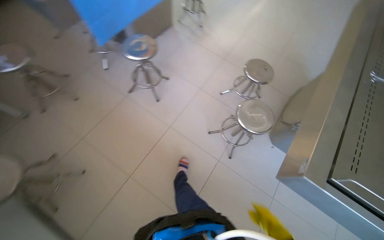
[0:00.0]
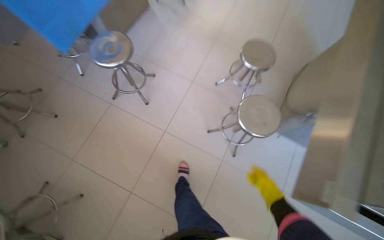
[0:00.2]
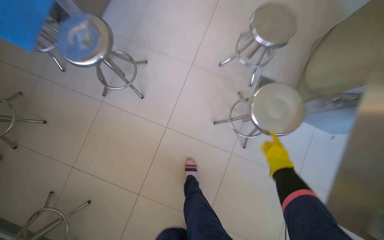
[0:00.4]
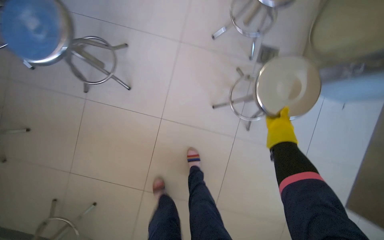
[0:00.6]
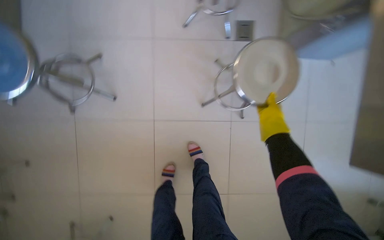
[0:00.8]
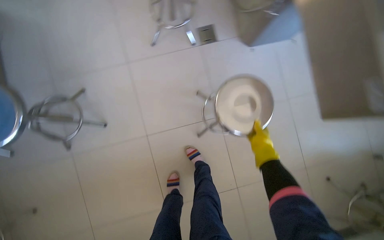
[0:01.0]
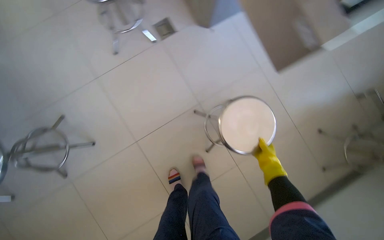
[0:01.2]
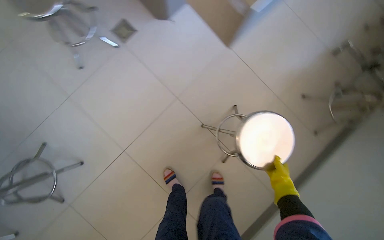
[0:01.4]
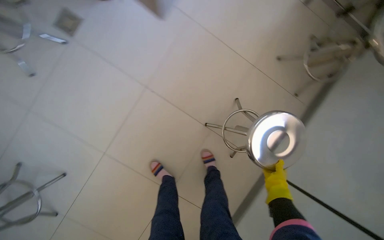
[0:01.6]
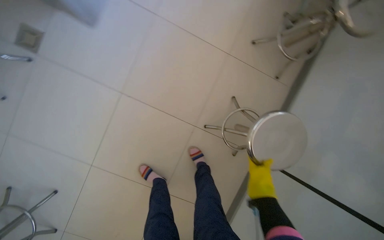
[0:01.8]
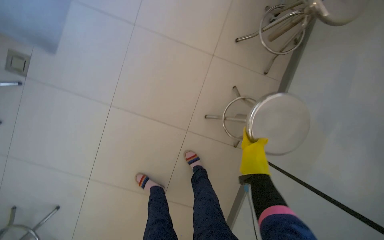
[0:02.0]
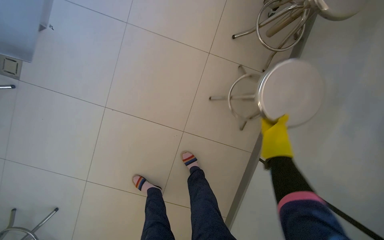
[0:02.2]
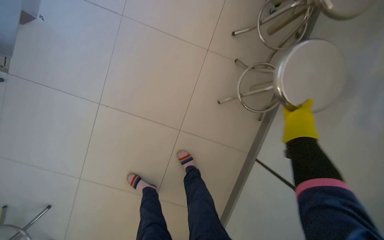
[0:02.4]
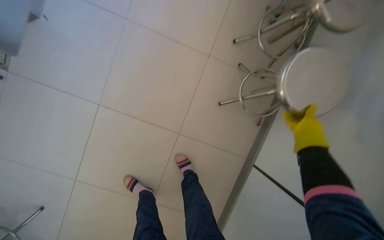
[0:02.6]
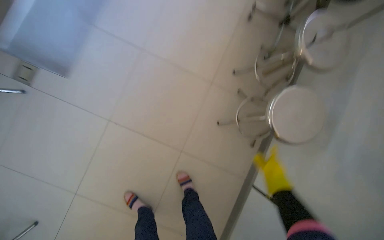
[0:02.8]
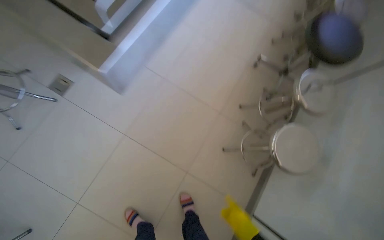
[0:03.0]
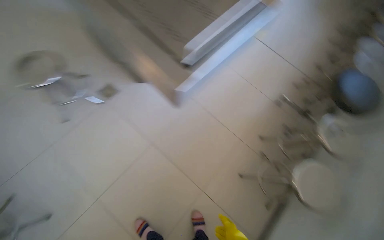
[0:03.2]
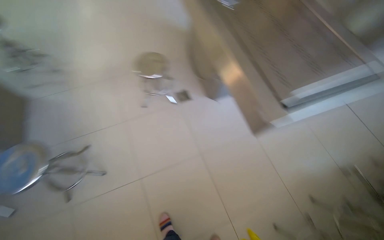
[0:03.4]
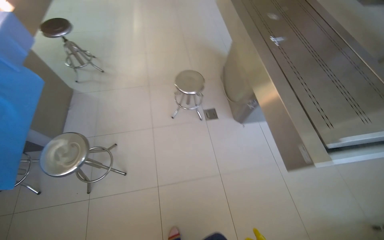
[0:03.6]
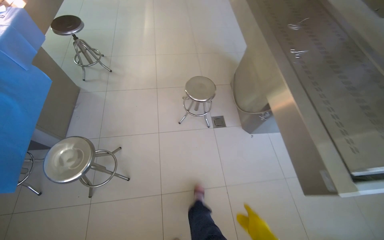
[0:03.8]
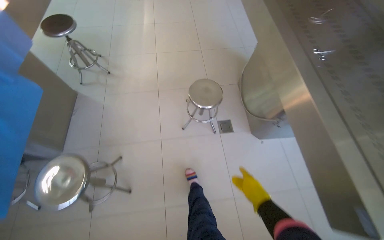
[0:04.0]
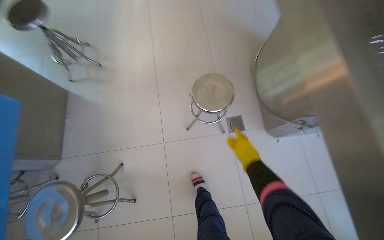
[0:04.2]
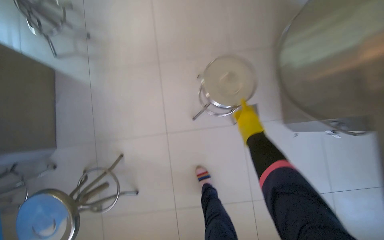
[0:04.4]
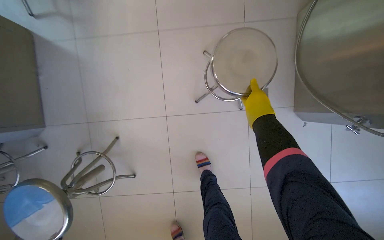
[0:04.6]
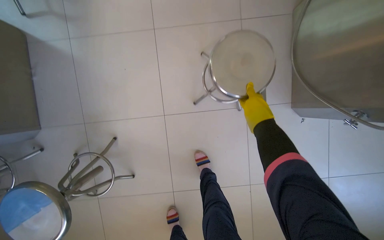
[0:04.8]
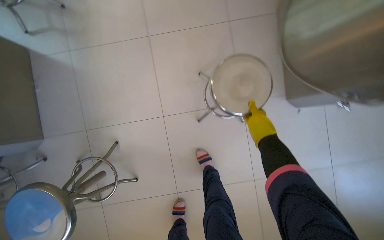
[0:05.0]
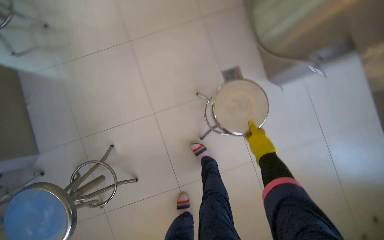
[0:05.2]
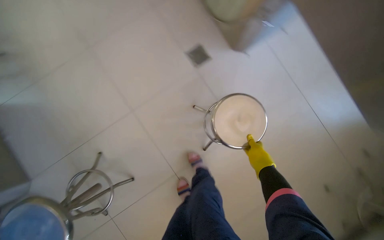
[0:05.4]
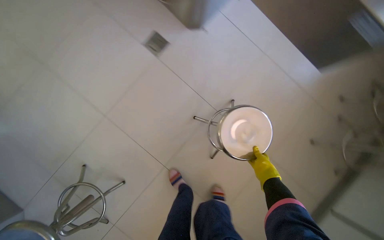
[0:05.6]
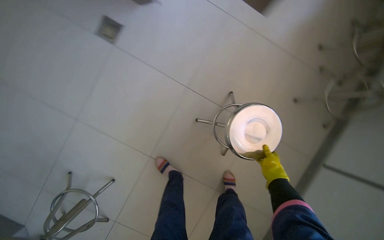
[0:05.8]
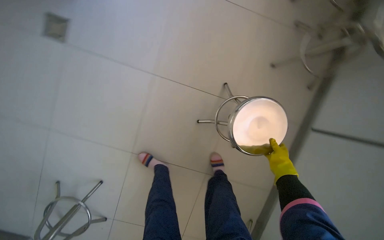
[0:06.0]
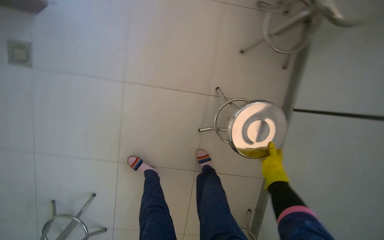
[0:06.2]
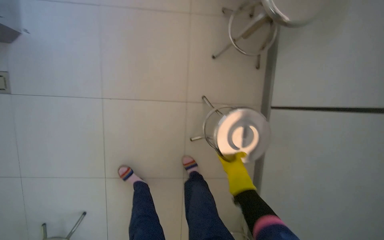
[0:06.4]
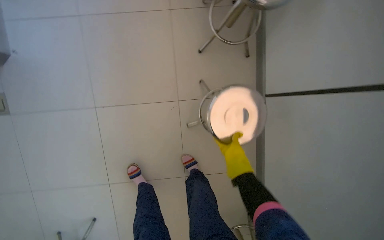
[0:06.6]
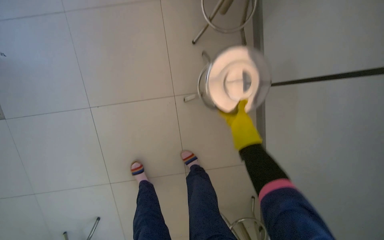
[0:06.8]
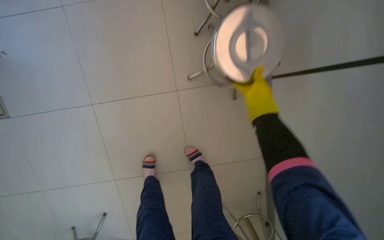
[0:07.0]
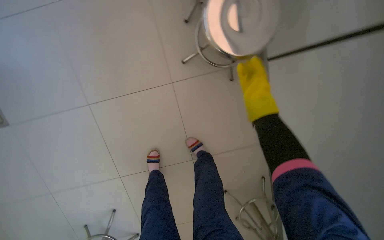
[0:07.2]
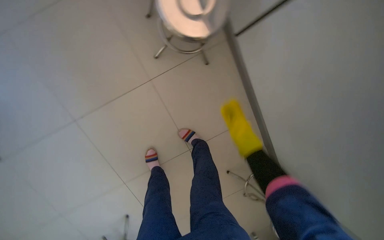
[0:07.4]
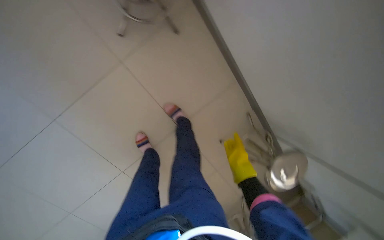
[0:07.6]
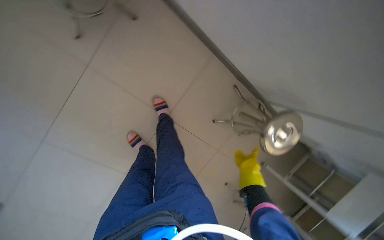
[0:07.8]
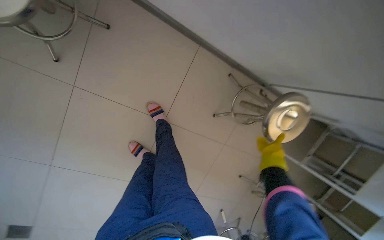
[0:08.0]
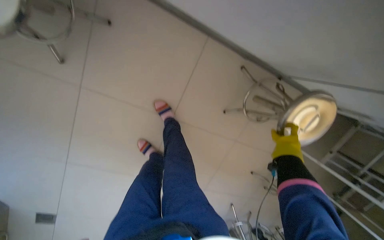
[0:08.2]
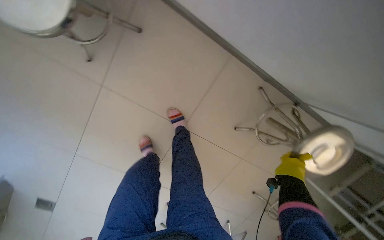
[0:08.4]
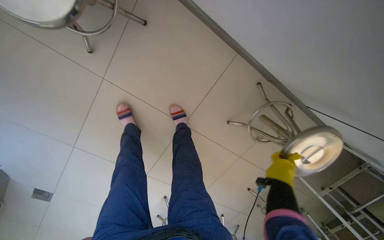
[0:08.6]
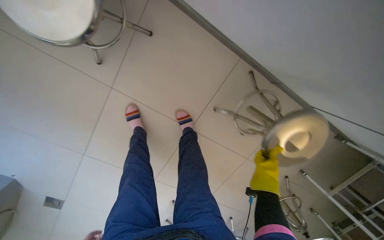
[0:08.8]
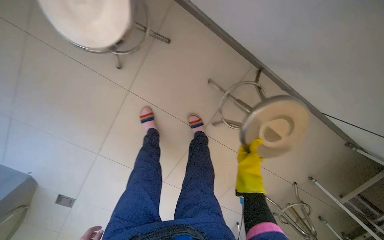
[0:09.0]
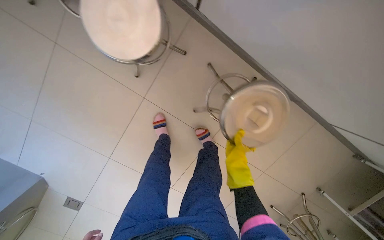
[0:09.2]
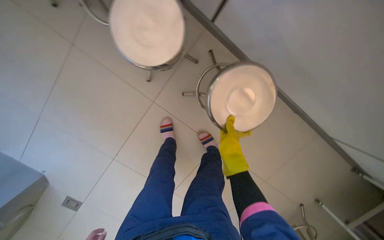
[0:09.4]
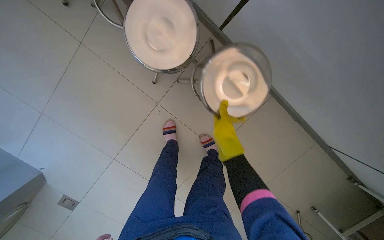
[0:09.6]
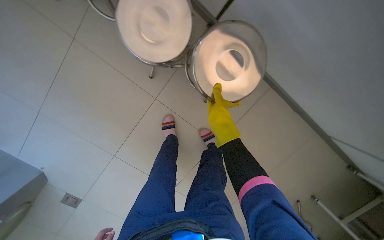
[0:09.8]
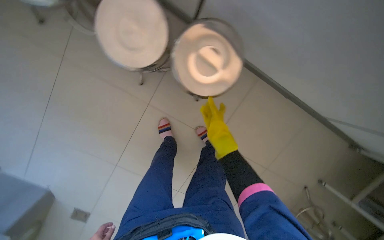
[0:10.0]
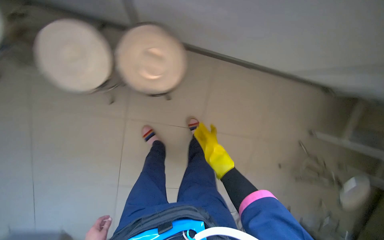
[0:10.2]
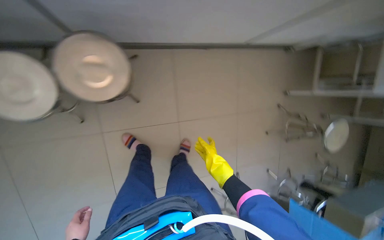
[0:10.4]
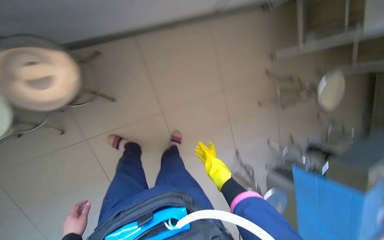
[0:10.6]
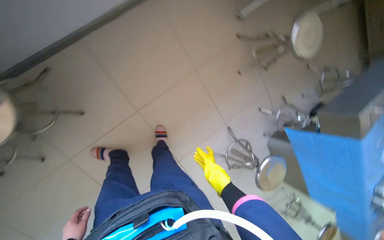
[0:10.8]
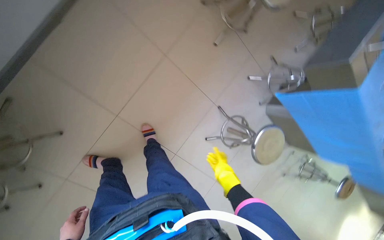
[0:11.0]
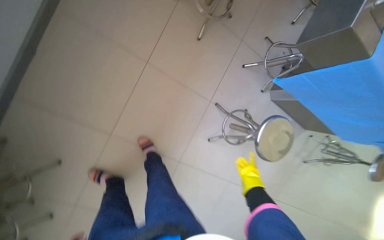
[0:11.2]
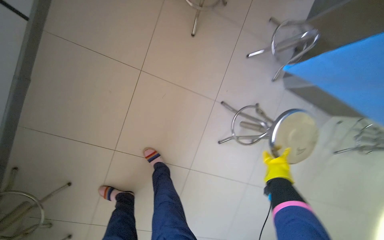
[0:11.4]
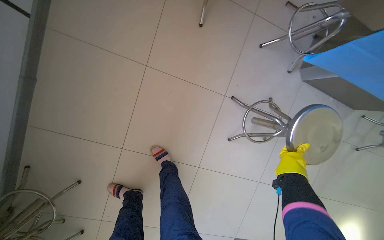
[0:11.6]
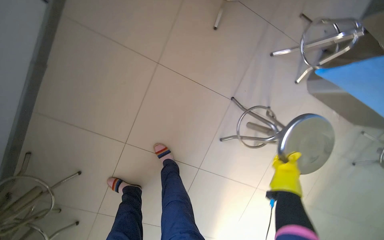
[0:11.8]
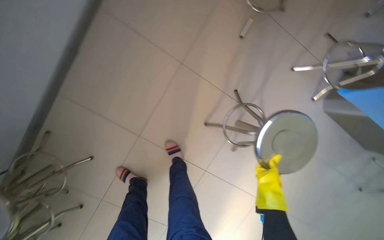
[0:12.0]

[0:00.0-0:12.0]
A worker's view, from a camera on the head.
Job: organizing items.
The whole recording: Stacking metal stools. The worker stacks metal stools in the room.
0:00.0 to 0:01.6: The wearer moves roughly 50 cm. The camera pitches downward, by about 40 degrees. The scene rotates counterclockwise by about 90 degrees.
0:01.6 to 0:03.0: The view tilts roughly 15 degrees upward. The right hand shifts approximately 20 cm nearer to the camera, and moves approximately 20 cm up the picture and comes back.
0:03.0 to 0:04.4: The camera is carried about 1 m. The head rotates roughly 50 degrees to the left.
0:04.4 to 0:06.0: The camera is carried roughly 80 cm. The view tips downward by approximately 15 degrees. The scene turns approximately 65 degrees counterclockwise in the picture.
0:06.0 to 0:07.6: The wearer moves roughly 50 cm. Everything in view rotates some 55 degrees counterclockwise.
0:09.0 to 0:10.4: The scene turns some 40 degrees counterclockwise in the picture.
0:10.4 to 0:12.0: The head travels some 70 cm. The camera sweeps to the left, by approximately 20 degrees. The view tilts some 20 degrees downward. Everything in view rotates roughly 45 degrees counterclockwise.

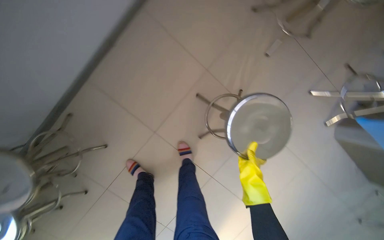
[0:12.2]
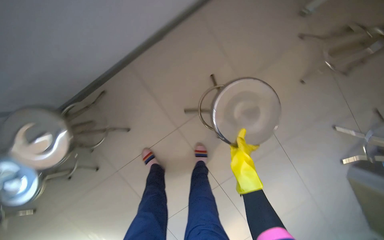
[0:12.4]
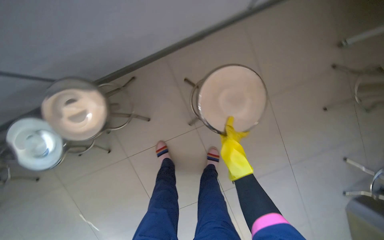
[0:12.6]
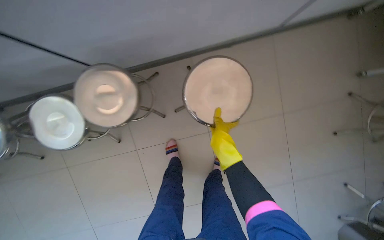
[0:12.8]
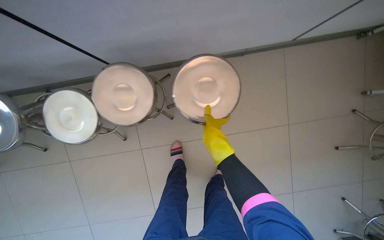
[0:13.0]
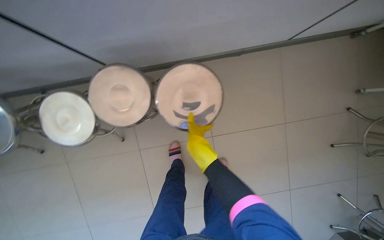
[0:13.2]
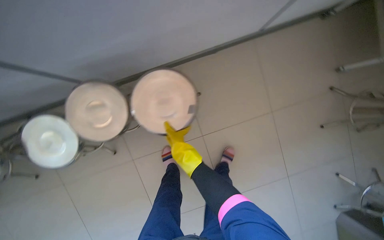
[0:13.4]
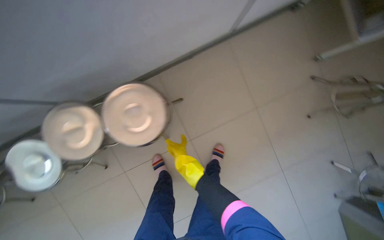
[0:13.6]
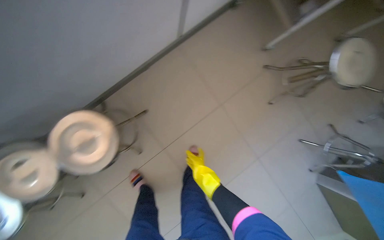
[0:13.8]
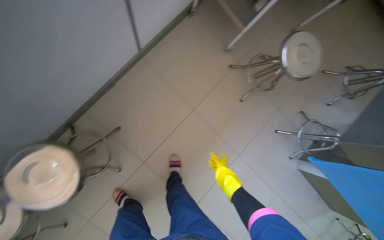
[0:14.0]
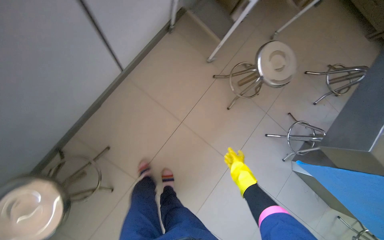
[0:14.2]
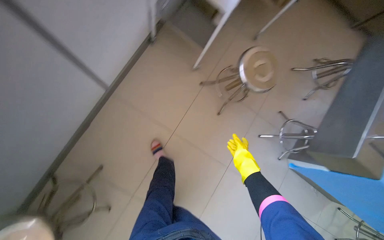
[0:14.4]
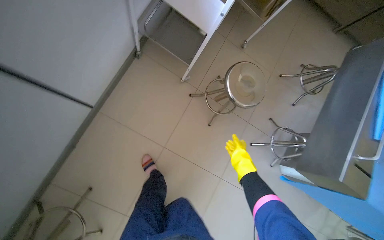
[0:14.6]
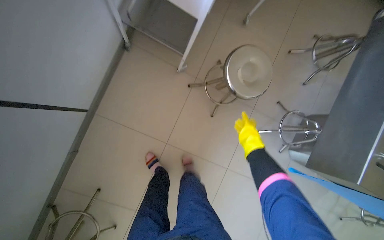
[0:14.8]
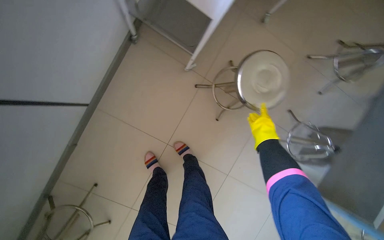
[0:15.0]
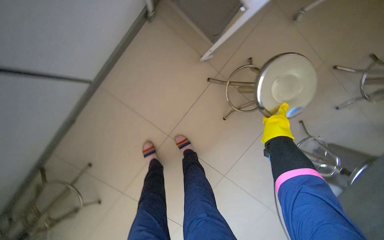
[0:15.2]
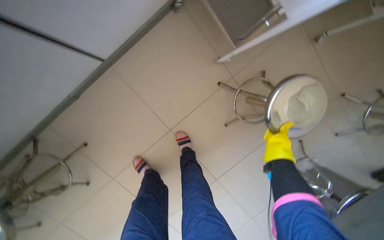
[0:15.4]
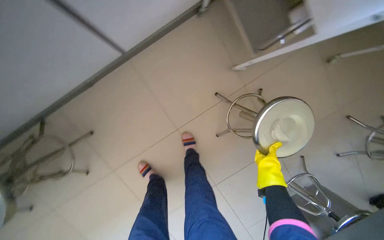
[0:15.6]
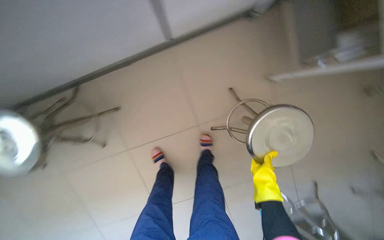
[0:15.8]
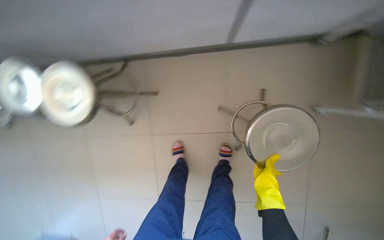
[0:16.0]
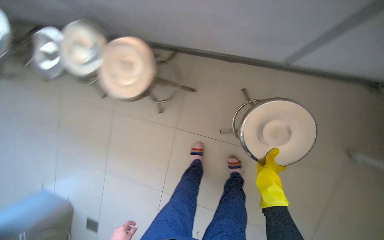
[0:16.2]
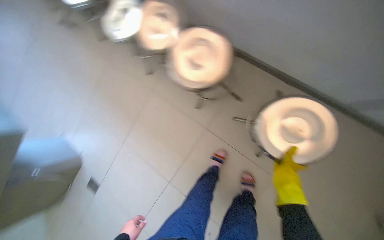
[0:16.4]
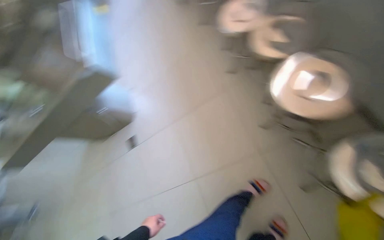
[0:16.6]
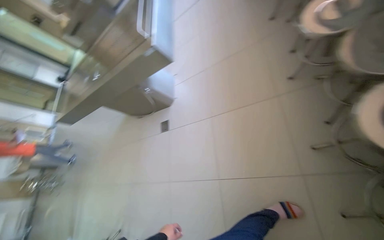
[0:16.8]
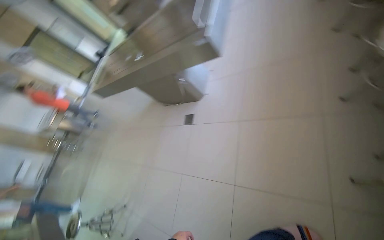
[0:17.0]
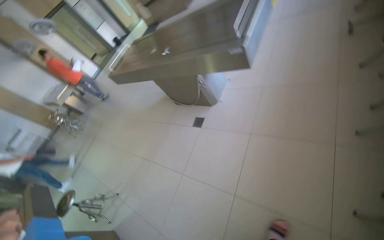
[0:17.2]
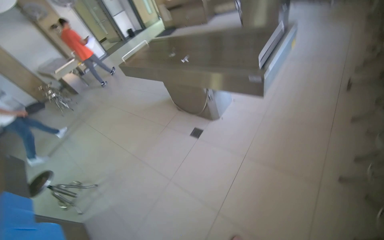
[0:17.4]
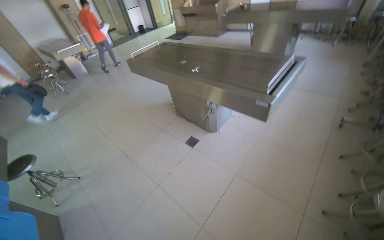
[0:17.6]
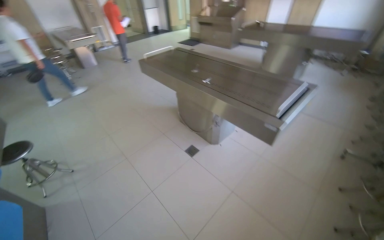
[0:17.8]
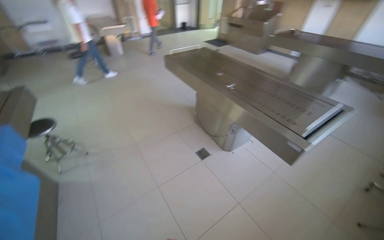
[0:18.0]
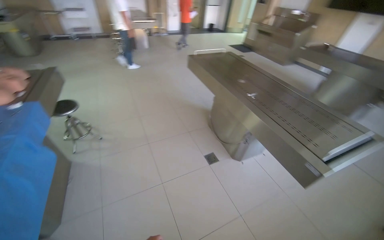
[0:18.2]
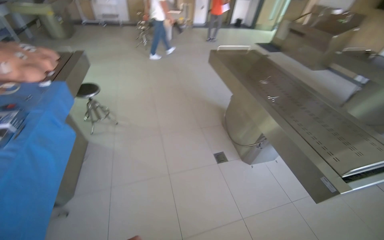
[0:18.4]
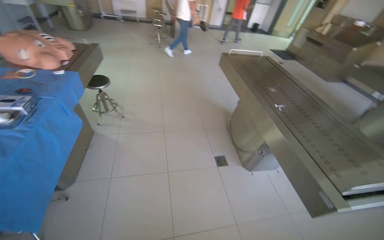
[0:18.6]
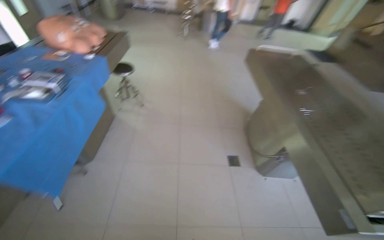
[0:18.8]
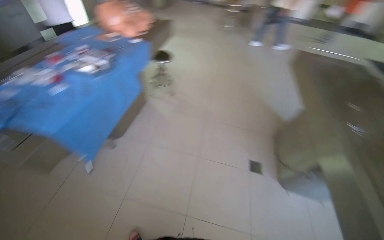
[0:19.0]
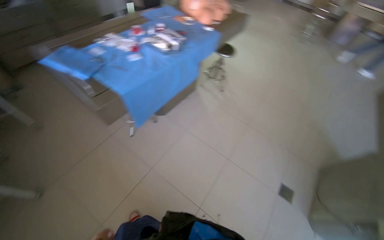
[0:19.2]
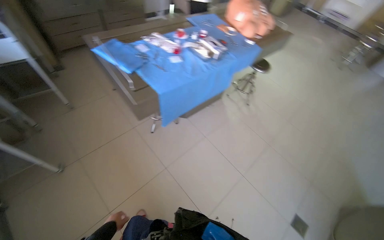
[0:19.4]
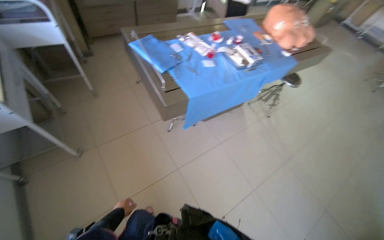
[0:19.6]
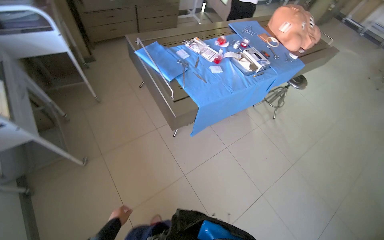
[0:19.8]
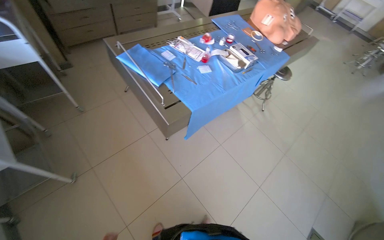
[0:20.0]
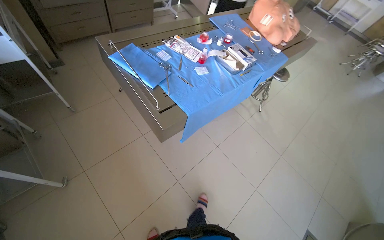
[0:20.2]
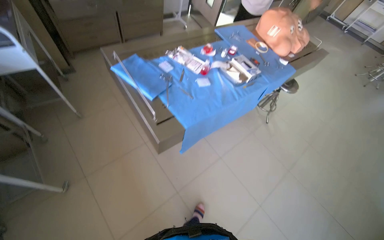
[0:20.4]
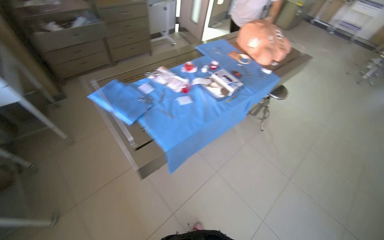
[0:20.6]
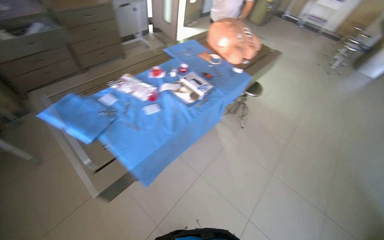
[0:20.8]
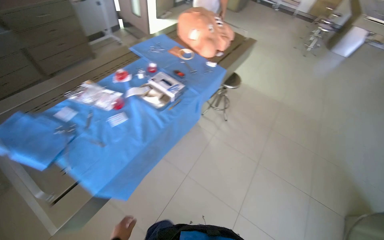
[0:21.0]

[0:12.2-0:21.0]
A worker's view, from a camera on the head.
Job: organizing items.
The whole recording: Stacking metal stools. The worker stacks metal stools in the room.
0:13.6 to 0:15.2: The head travels some 80 cm. The scene rotates counterclockwise by approximately 25 degrees.
0:16.6 to 0:18.0: The wearer moves about 60 cm. The wearer's head swings about 80 degrees to the left.
0:18.0 to 0:19.6: The wearer looks about 90 degrees further to the left.
0:19.6 to 0:21.0: The camera travels about 50 cm.
